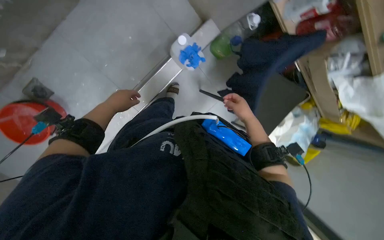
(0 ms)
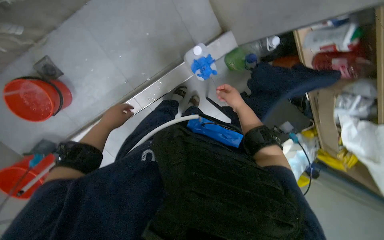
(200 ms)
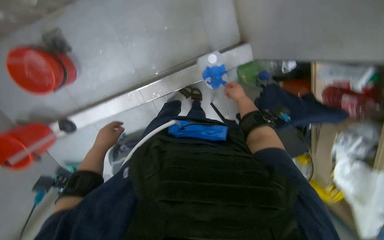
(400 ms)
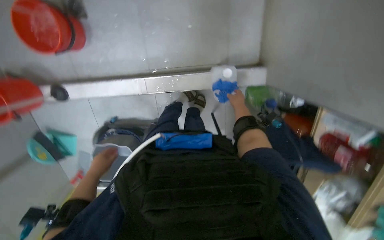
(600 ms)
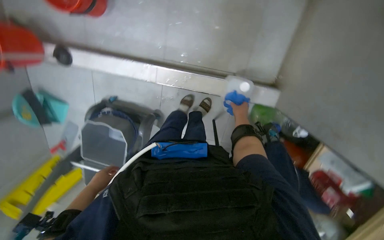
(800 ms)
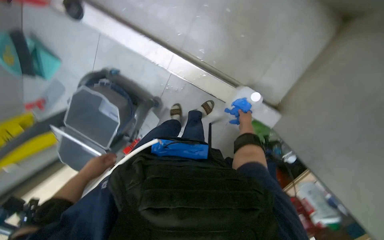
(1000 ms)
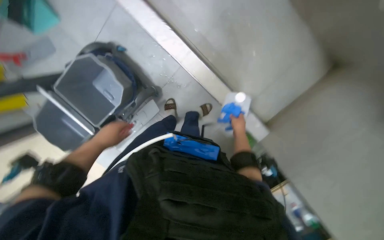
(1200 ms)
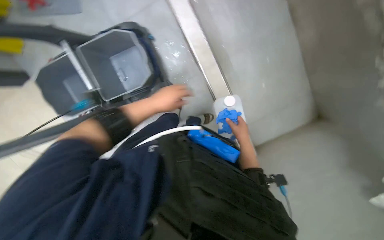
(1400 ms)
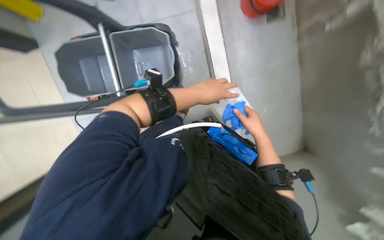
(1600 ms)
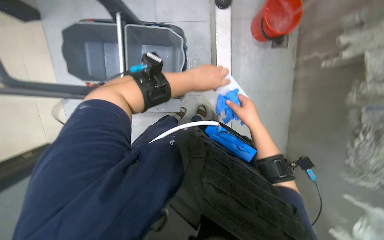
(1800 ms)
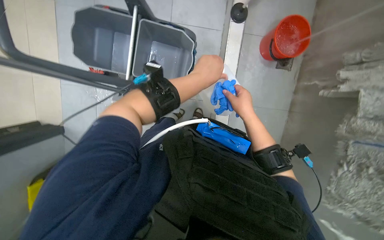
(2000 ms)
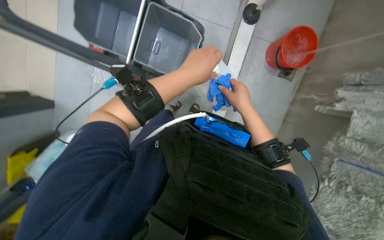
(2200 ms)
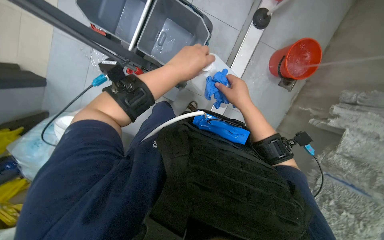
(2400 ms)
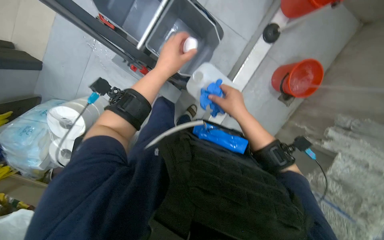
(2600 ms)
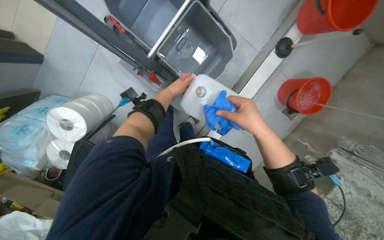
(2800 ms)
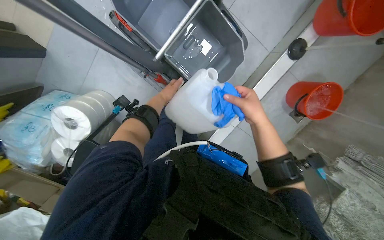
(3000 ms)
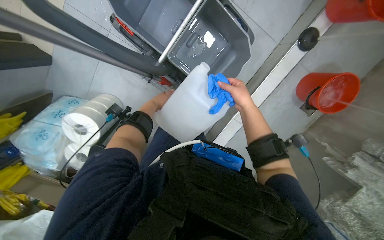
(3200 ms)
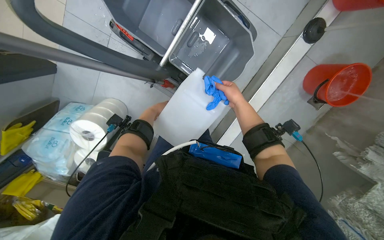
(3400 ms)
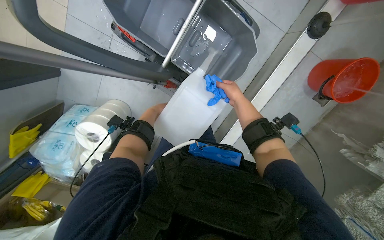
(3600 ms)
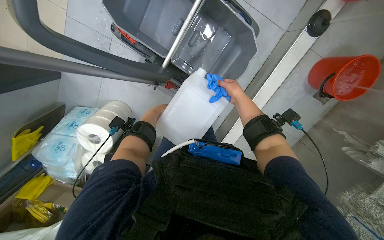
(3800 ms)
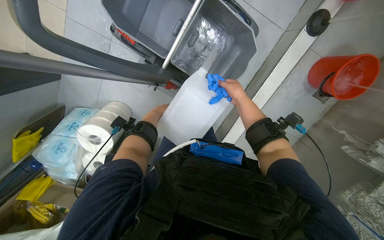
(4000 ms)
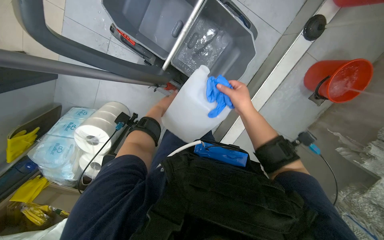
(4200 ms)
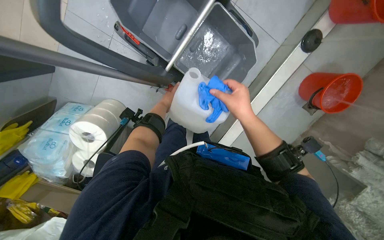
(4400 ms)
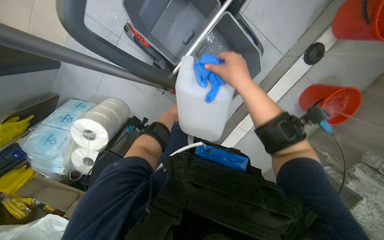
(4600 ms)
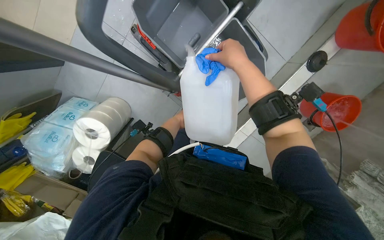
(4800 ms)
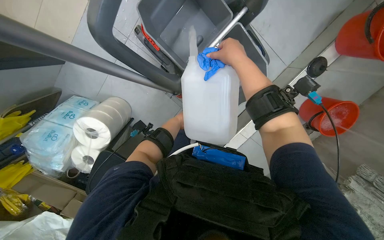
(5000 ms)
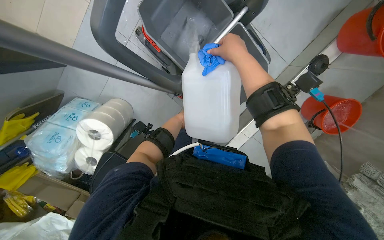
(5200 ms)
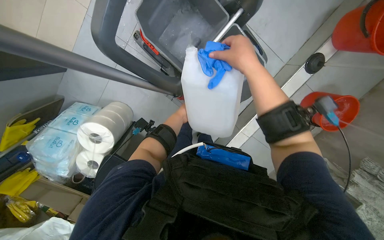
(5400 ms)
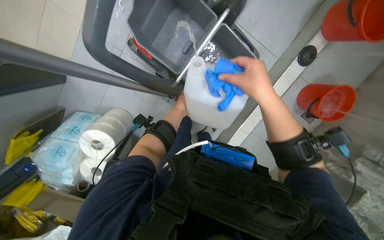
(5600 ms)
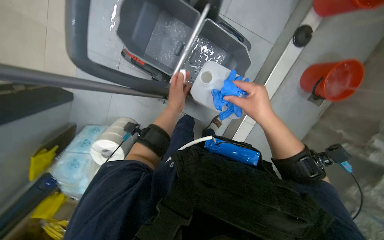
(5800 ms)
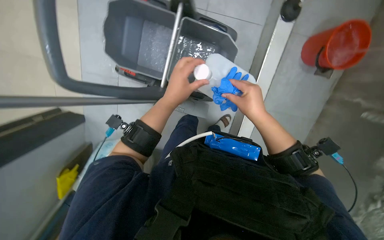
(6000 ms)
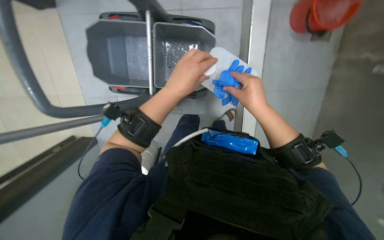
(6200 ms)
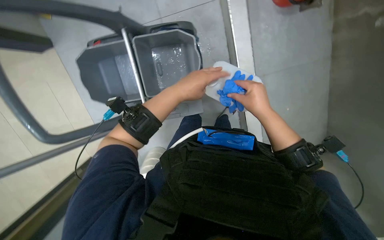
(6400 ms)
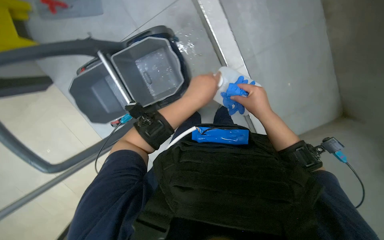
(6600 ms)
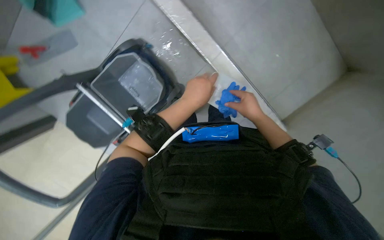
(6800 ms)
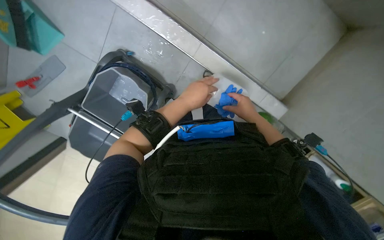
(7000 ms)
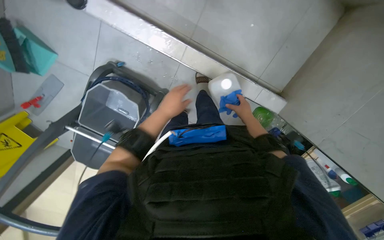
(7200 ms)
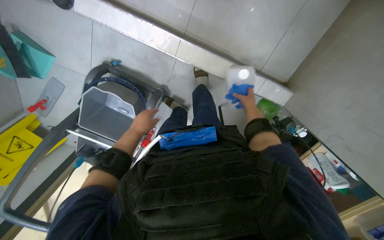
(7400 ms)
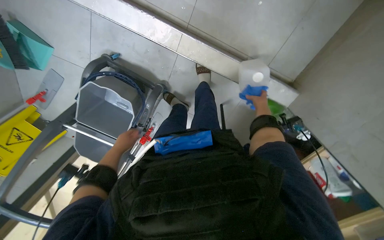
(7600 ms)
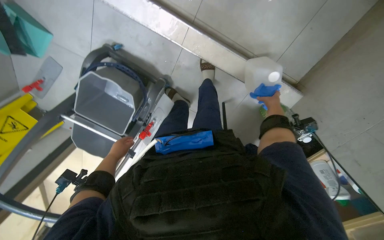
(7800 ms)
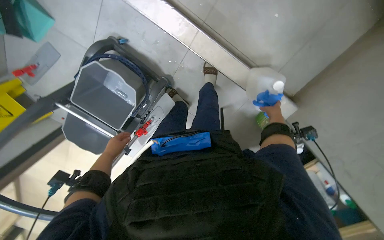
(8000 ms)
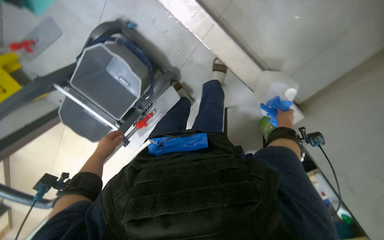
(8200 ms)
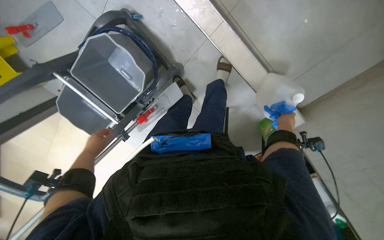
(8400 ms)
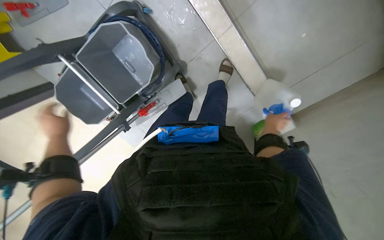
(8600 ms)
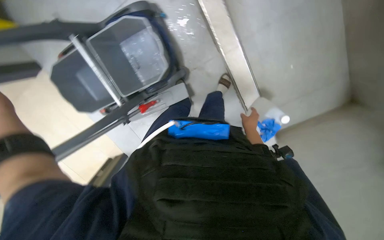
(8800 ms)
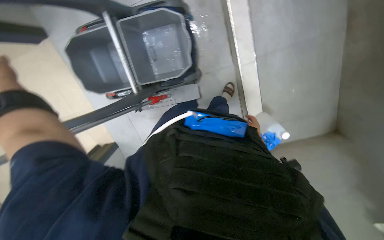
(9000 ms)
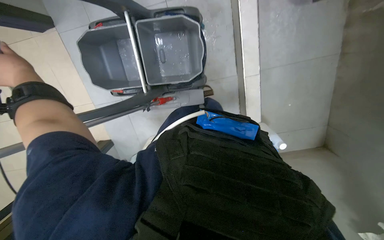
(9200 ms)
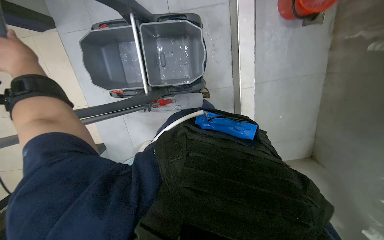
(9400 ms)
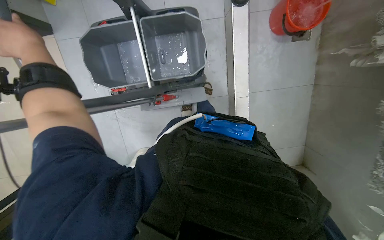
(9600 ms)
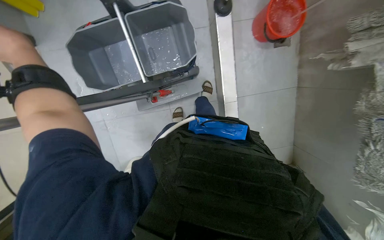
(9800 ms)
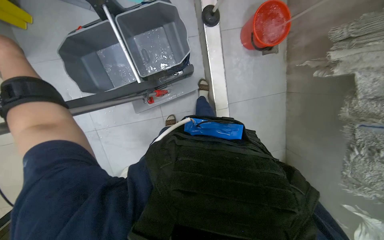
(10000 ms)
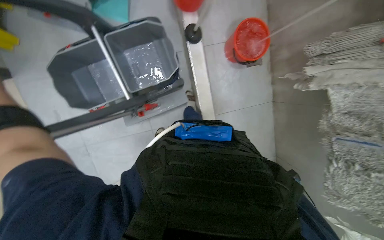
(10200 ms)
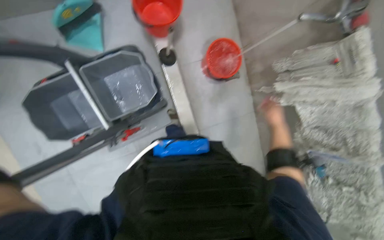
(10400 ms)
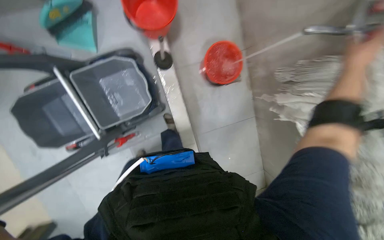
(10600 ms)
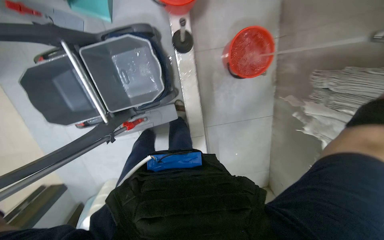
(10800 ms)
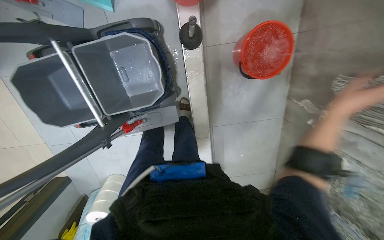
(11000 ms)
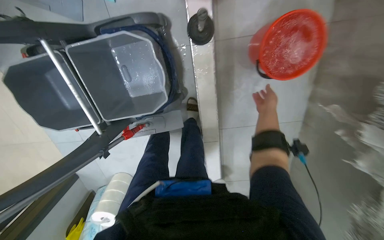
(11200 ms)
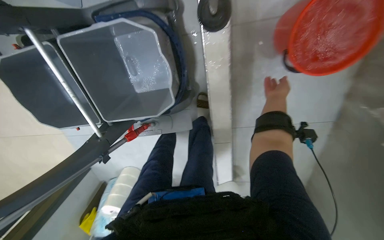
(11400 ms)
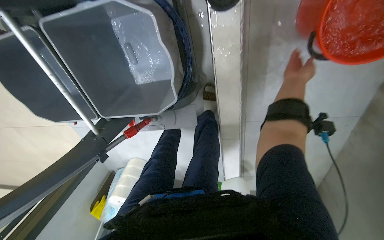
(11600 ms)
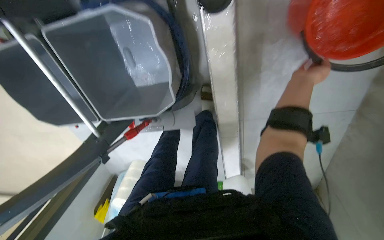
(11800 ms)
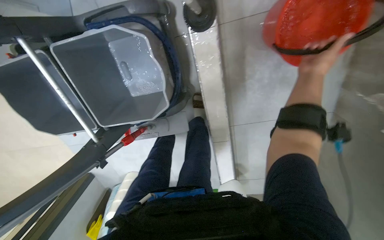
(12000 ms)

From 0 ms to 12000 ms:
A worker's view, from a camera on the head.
Job: preparing cleaning supplies.
The whole recording: Filling mop bucket with water and solution. The worker fills the mop bucket with water and cleaning solution using red buckets.
From 0 ms to 1600 ms: The view swings about 20 degrees to the right. The scene turns approximately 115 degrees clockwise in the picture.
From 1600 ms to 3000 ms: Everything in view rotates about 55 degrees clockwise.
From 3000 ms to 4400 ms: The right hand moves approximately 15 cm farther from the camera and comes back.
From 6000 ms to 7600 ms: The head travels about 50 cm. The view pans to the left by some 20 degrees. Everything in view rotates some 45 degrees counterclockwise.
From 7600 ms to 9000 ms: The camera is carried roughly 50 cm. The camera sweeps to the right, by about 25 degrees. Everything in view rotates about 40 degrees clockwise.
From 9000 ms to 10400 ms: The view swings roughly 20 degrees to the right. The camera pitches upward, by approximately 20 degrees.
From 10400 ms to 12000 ms: The camera travels roughly 50 cm. The wearer's head swings roughly 20 degrees to the left. The view tilts some 20 degrees downward.

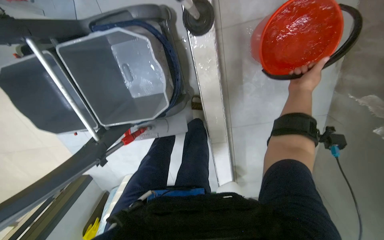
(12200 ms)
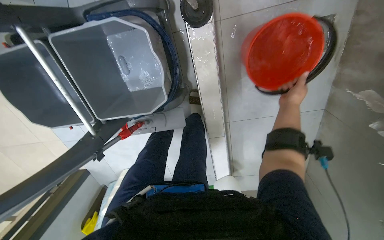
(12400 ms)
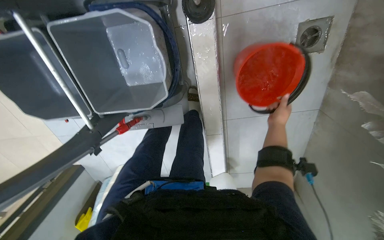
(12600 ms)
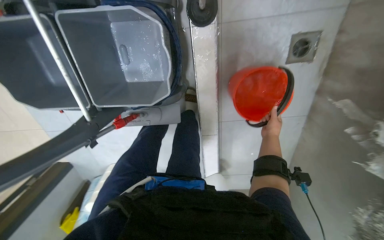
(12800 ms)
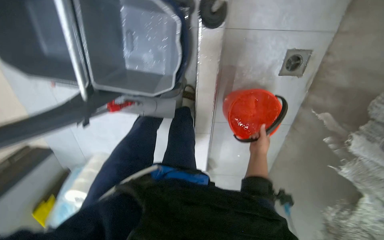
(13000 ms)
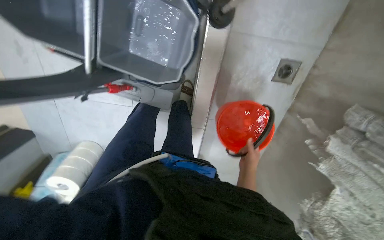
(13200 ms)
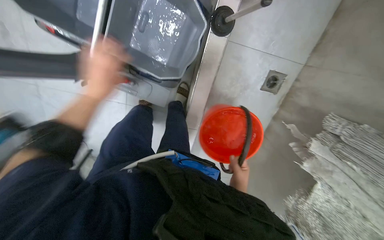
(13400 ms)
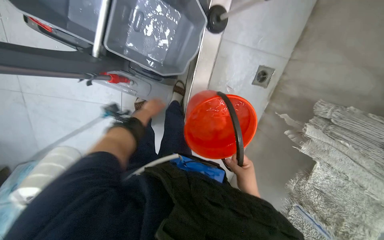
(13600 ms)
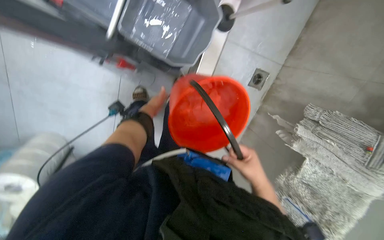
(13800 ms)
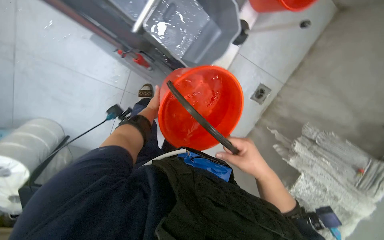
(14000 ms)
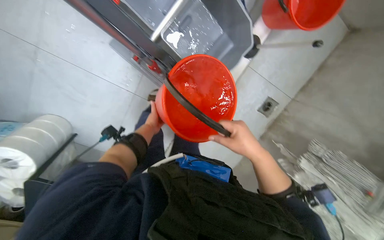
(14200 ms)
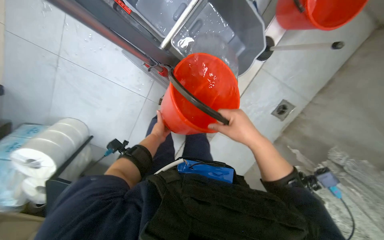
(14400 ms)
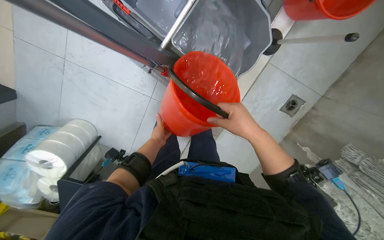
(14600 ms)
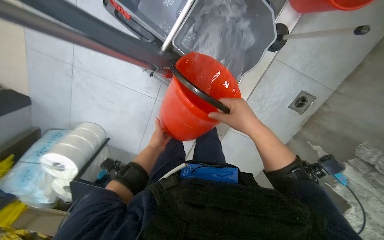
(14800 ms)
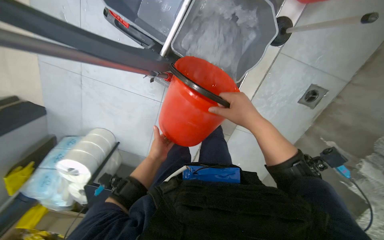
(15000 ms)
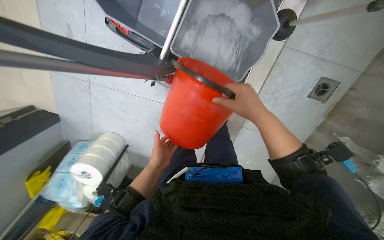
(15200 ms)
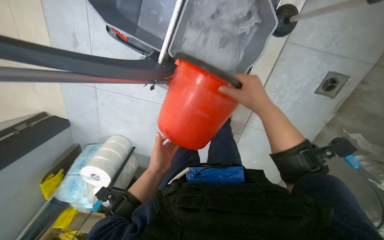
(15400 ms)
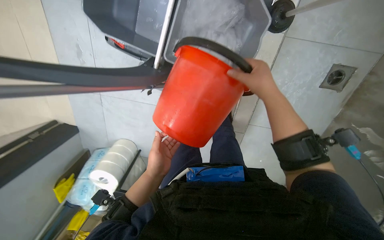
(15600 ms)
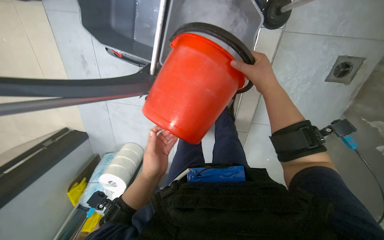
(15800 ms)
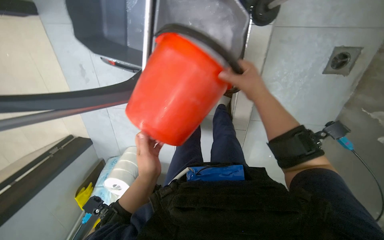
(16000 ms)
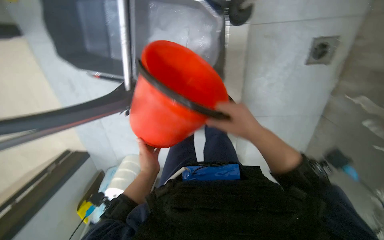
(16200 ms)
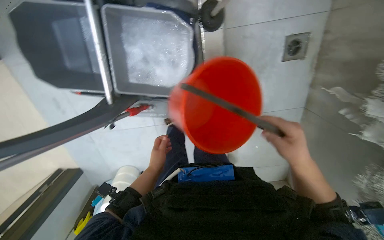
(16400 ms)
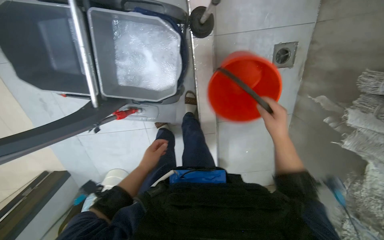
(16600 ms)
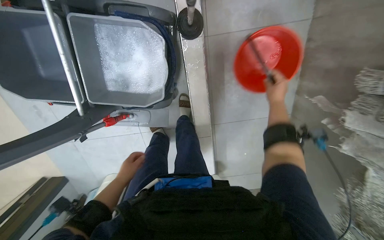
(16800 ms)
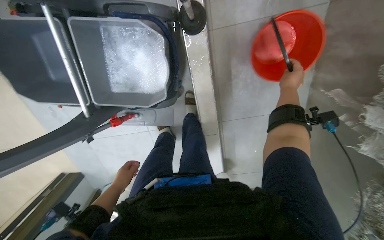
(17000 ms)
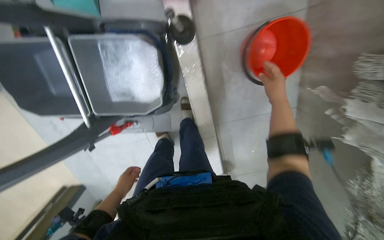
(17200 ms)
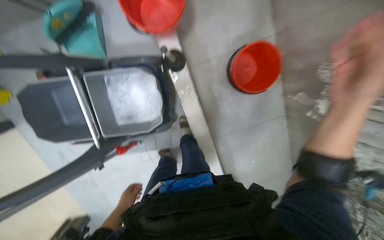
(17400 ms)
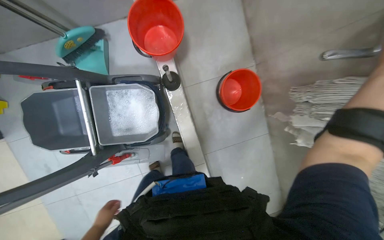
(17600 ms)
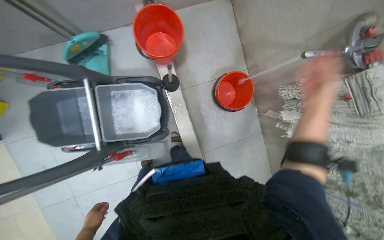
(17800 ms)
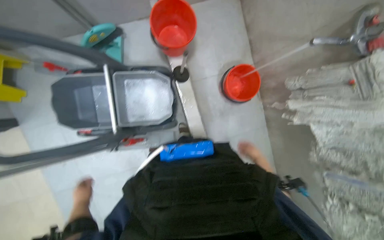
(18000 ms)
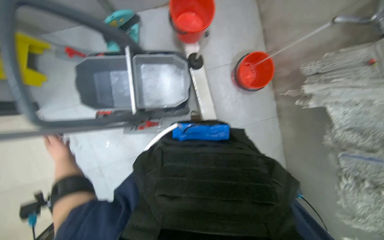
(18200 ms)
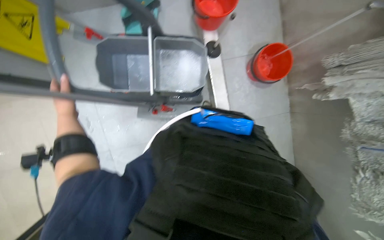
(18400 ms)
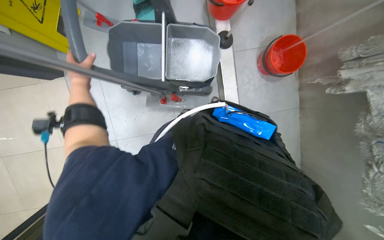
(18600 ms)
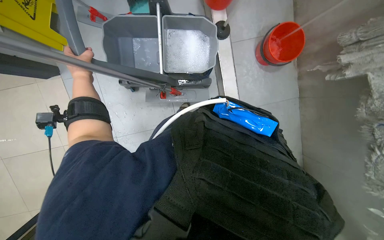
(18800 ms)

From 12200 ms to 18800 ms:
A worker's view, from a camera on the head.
Job: preparing cleaning supplies.
The whole recording: Filling mop bucket with water and solution. The worker fills the mop bucket with water and cleaning solution using red buckets.
From 12200 ms to 13800 ms: The camera is carried approximately 50 cm. The camera is aimed about 35 degrees further to the right.
From 13800 ms to 15400 ms: The camera is aimed about 20 degrees further to the left. The right hand moves up the picture, some 25 cm.
From 15400 ms to 17200 ms: The scene turns some 25 degrees counterclockwise in the picture. The right hand heads to the right, covering some 40 cm, and goes down the picture and returns, about 15 cm each way.
From 17200 ms to 18800 ms: The wearer moves some 60 cm. The view tilts roughly 20 degrees upward.
